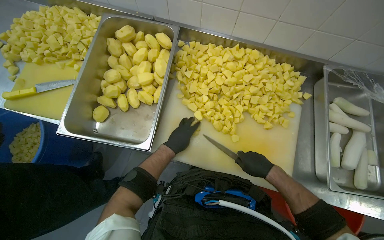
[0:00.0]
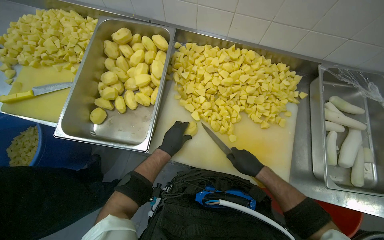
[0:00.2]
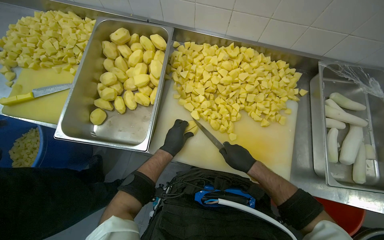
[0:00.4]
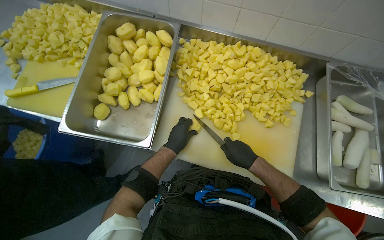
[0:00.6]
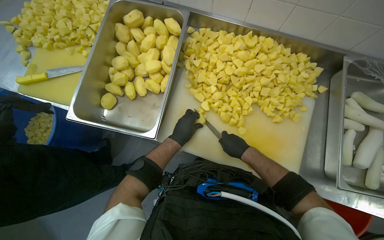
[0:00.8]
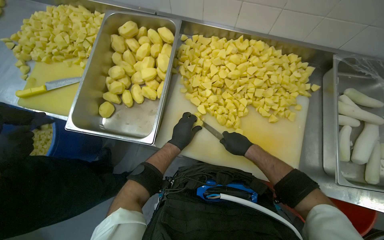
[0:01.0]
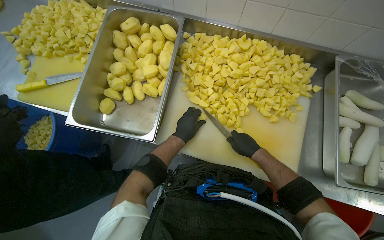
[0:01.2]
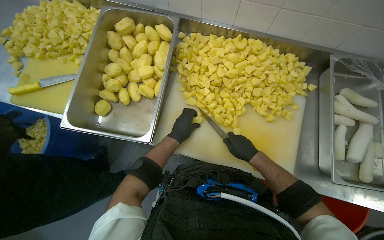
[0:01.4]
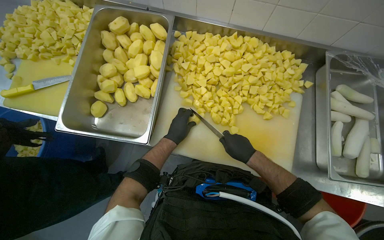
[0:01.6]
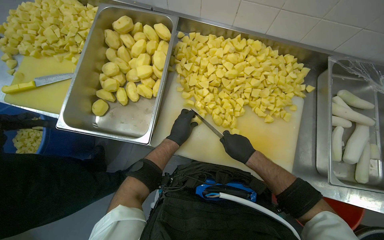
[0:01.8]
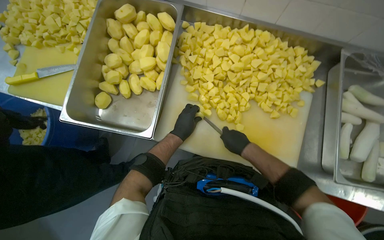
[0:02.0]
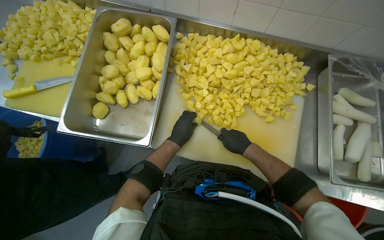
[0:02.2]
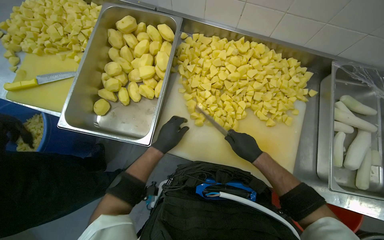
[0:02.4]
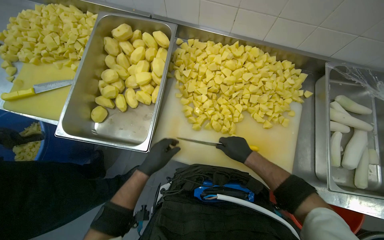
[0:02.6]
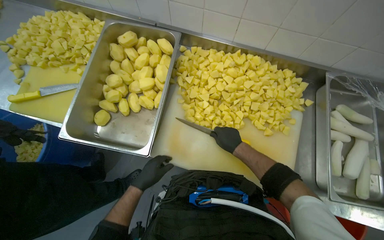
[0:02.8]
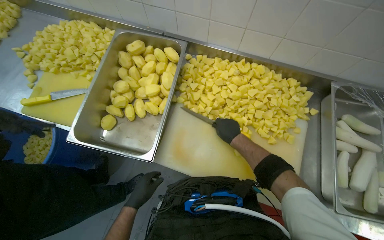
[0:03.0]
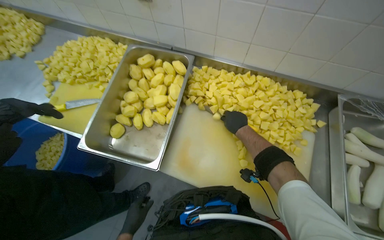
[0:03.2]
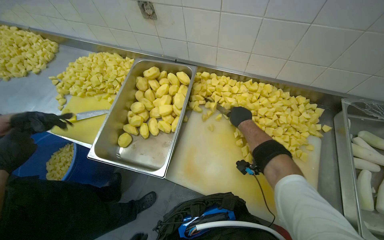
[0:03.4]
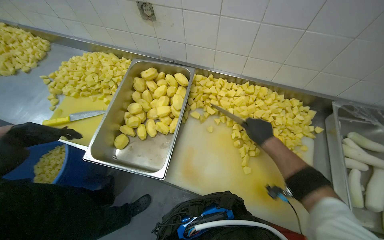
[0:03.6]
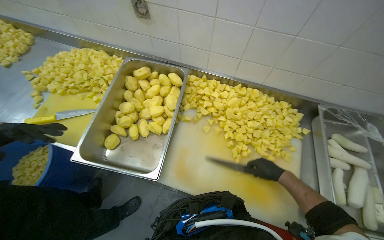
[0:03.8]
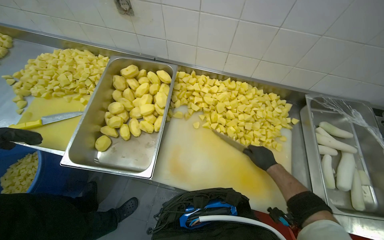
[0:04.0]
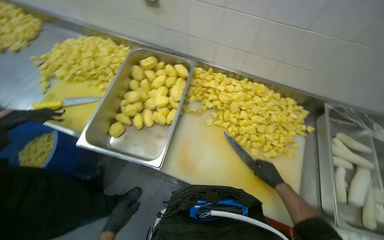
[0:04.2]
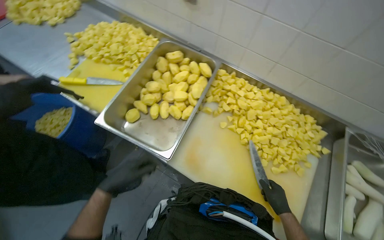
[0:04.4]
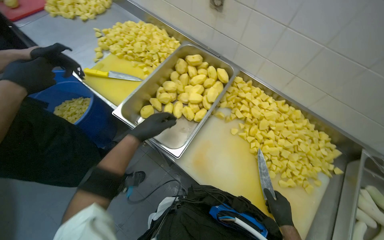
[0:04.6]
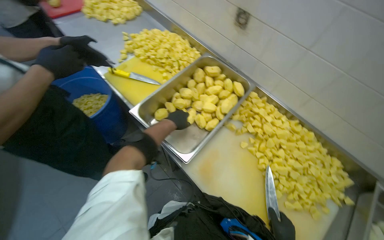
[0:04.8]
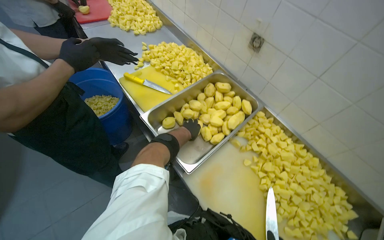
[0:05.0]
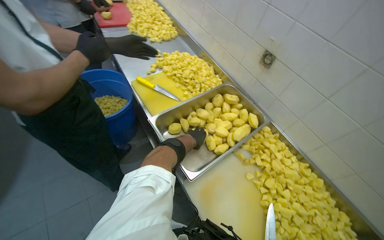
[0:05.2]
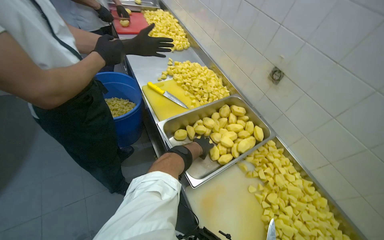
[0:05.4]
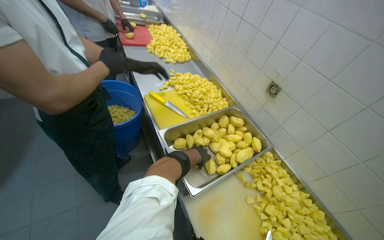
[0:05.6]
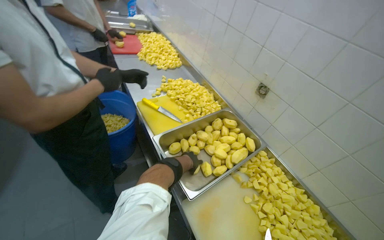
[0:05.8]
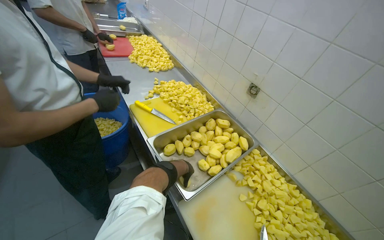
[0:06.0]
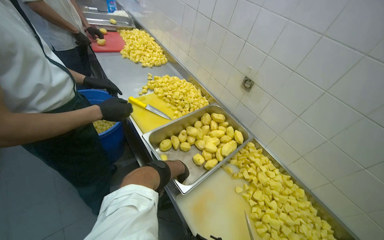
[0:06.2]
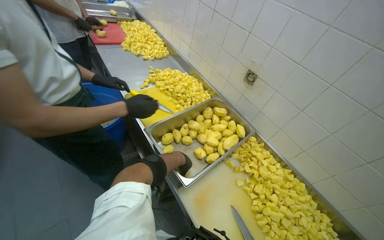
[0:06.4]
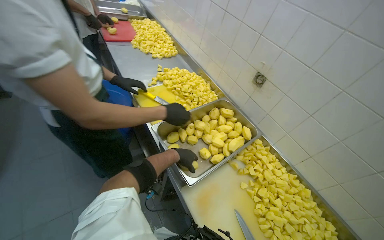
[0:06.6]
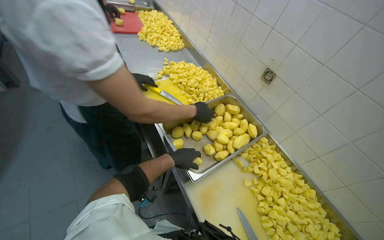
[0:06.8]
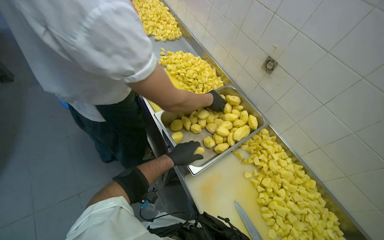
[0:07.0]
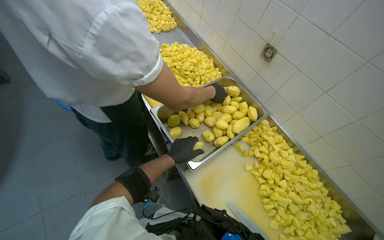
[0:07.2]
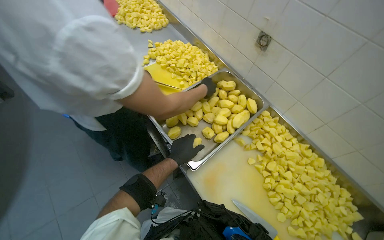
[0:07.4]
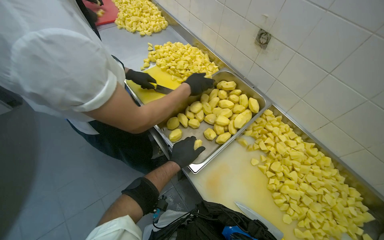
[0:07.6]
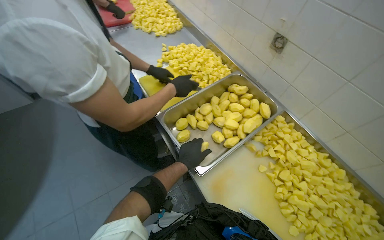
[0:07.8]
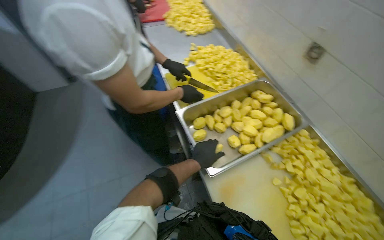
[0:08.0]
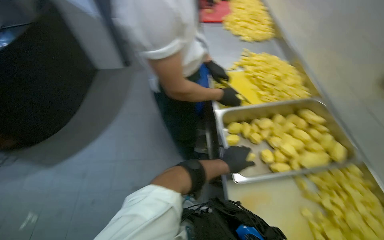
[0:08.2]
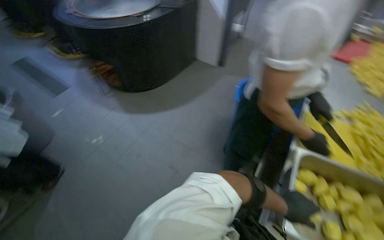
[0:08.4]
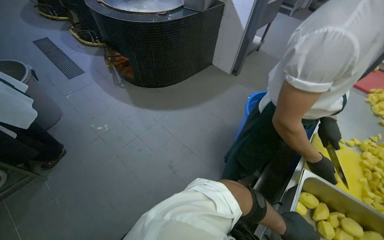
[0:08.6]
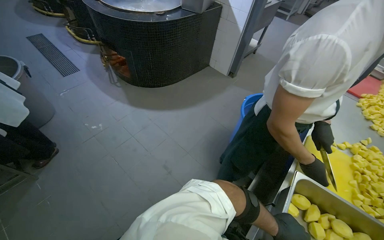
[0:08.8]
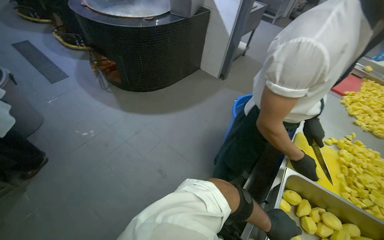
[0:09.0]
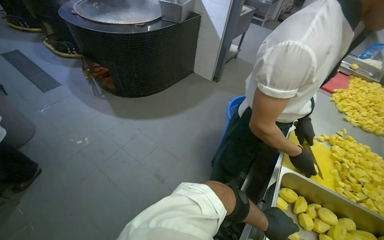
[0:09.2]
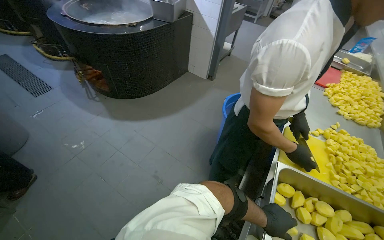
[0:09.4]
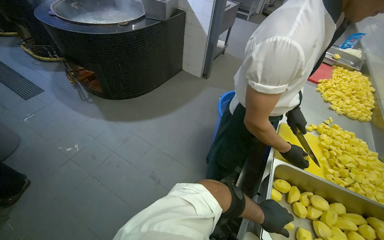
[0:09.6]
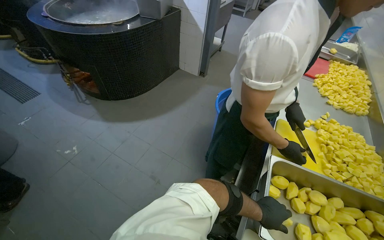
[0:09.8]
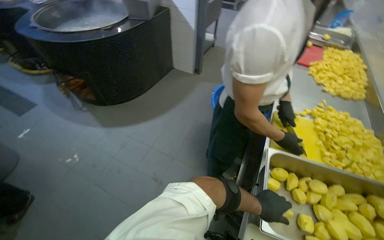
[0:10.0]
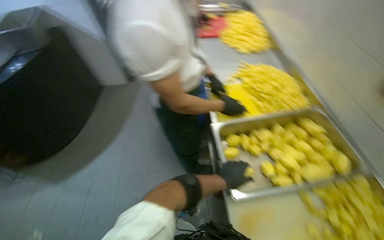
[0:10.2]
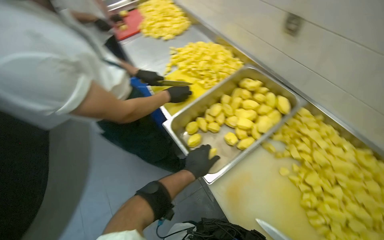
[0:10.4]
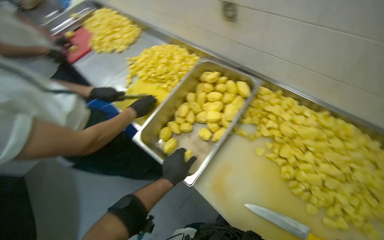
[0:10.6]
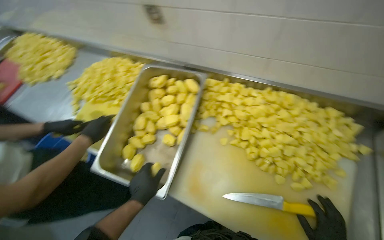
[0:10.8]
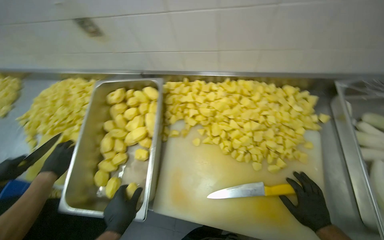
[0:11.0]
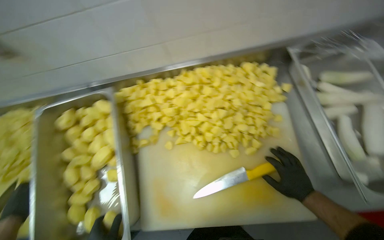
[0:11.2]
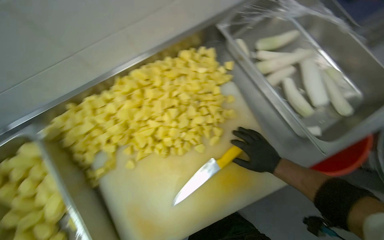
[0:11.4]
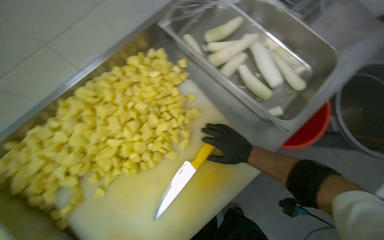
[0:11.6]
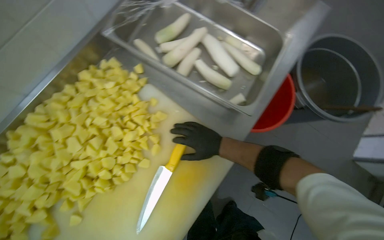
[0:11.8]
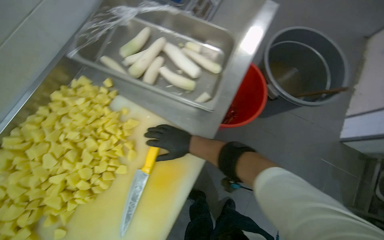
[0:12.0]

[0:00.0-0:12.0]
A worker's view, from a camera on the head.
Job: preparing food.
The whole recording: Chopping Potatoes. The worker uses a knife to chop peeled potatoes into smaller pieces on a cutting board.
0:01.6 to 0:03.0: The left hand travels down the picture and to the left by roughly 20 cm; the right hand goes some 15 cm up the picture.
0:03.0 to 0:04.4: The right hand moves down the picture and to the right, some 20 cm.
0:04.4 to 0:06.0: The wearer looks roughly 20 degrees further upward. Everything in view rotates approximately 30 degrees clockwise.
0:06.0 to 0:07.6: The wearer looks some 15 degrees further downward. The left hand shifts roughly 10 cm nearer to the camera.
0:07.6 to 0:09.0: The head rotates some 75 degrees to the left.
0:09.0 to 0:10.4: The wearer looks approximately 70 degrees further to the right.
0:10.4 to 0:12.0: The camera is carried roughly 50 cm. The head rotates some 120 degrees to the right.

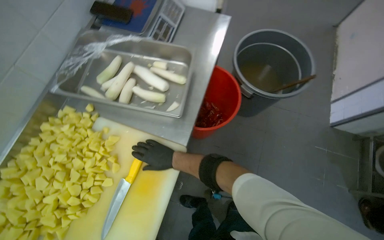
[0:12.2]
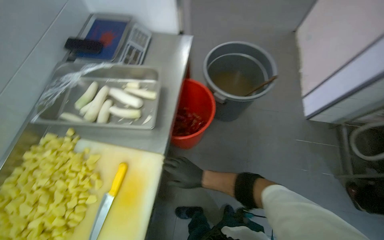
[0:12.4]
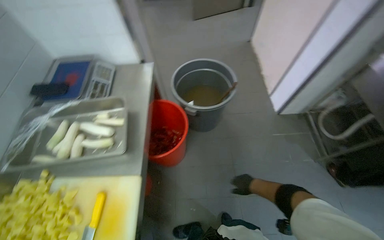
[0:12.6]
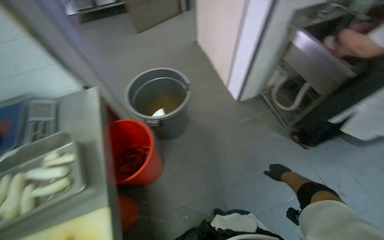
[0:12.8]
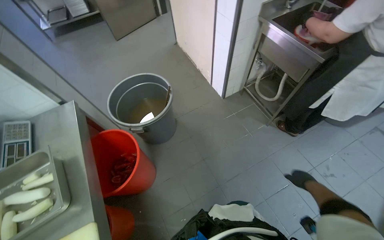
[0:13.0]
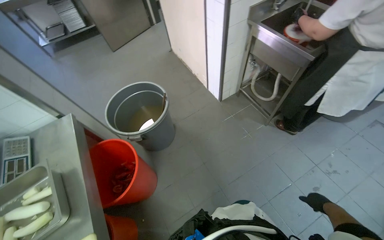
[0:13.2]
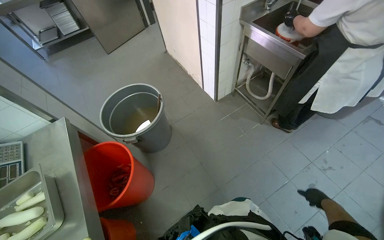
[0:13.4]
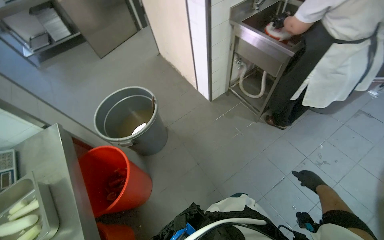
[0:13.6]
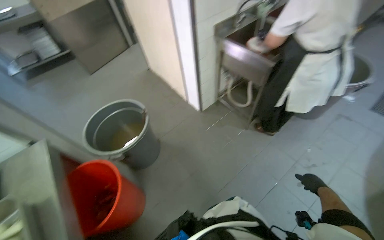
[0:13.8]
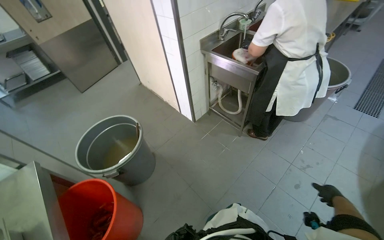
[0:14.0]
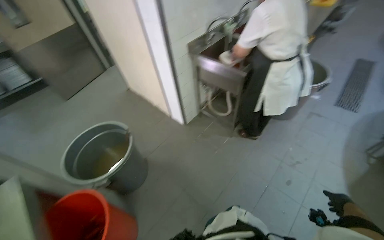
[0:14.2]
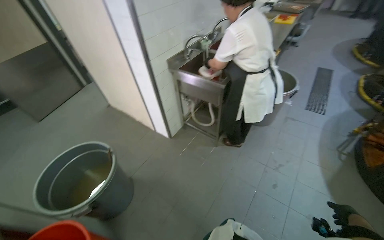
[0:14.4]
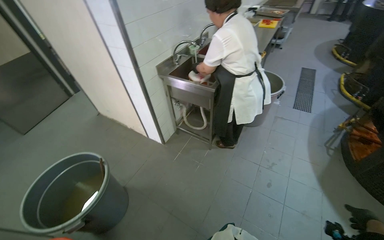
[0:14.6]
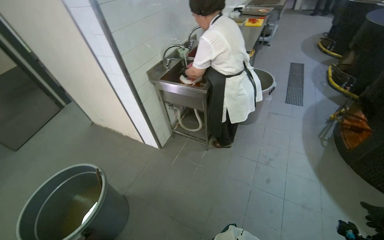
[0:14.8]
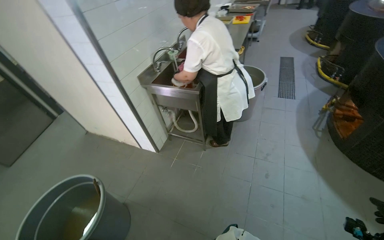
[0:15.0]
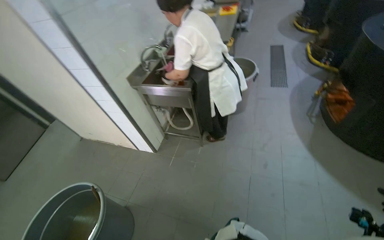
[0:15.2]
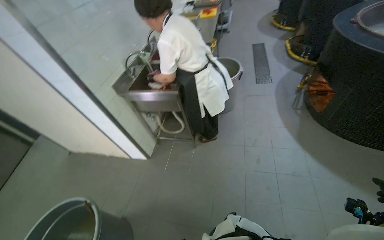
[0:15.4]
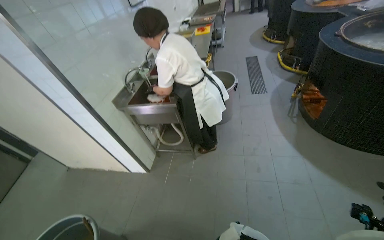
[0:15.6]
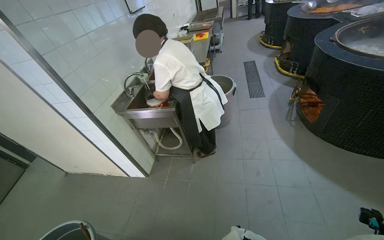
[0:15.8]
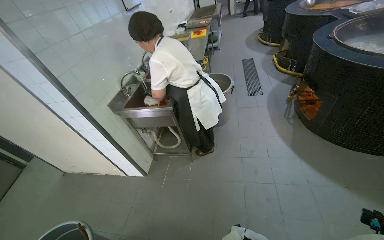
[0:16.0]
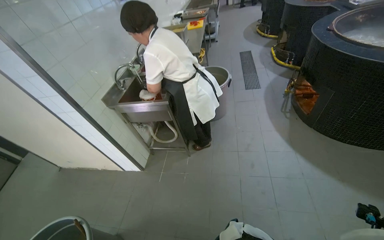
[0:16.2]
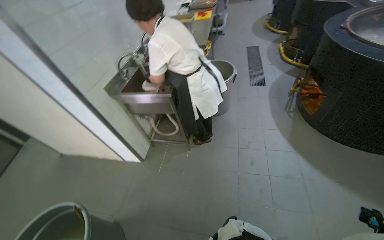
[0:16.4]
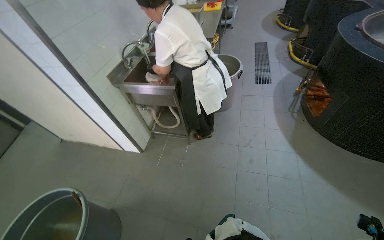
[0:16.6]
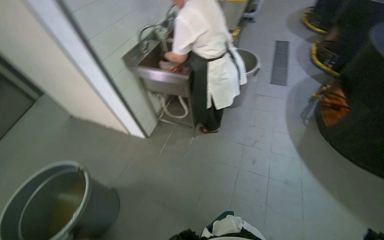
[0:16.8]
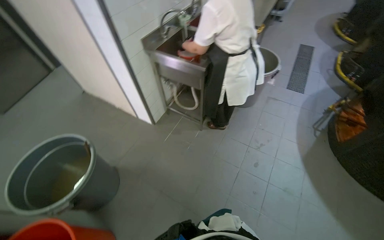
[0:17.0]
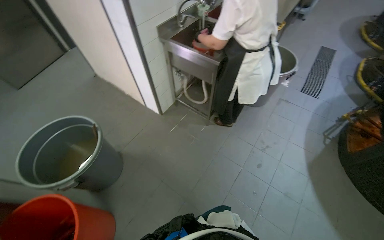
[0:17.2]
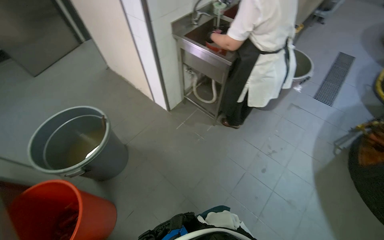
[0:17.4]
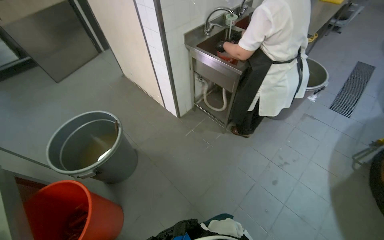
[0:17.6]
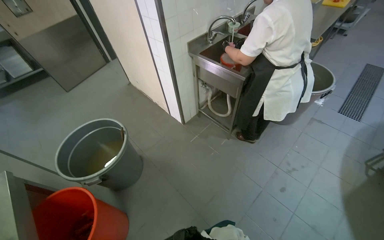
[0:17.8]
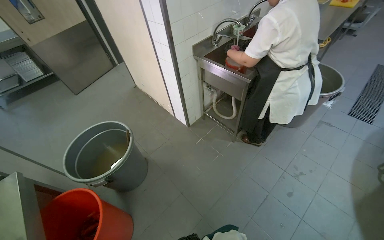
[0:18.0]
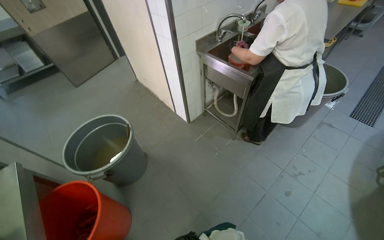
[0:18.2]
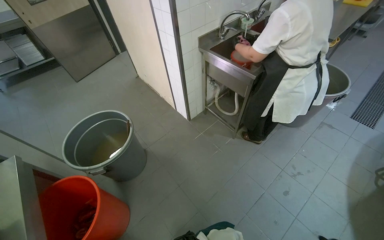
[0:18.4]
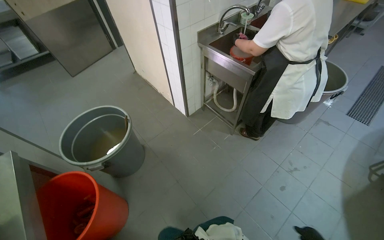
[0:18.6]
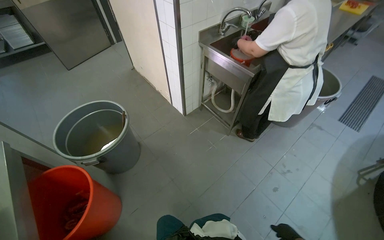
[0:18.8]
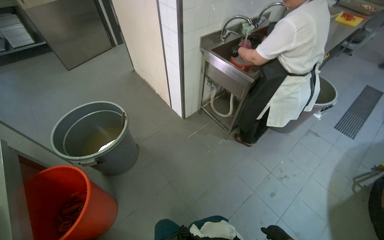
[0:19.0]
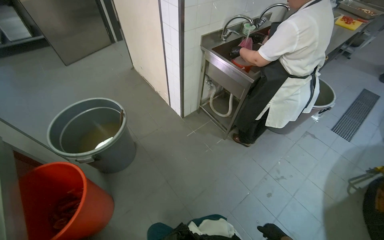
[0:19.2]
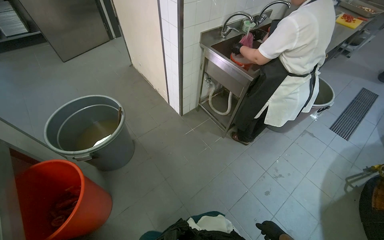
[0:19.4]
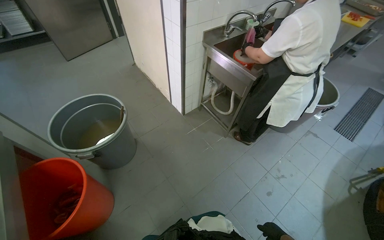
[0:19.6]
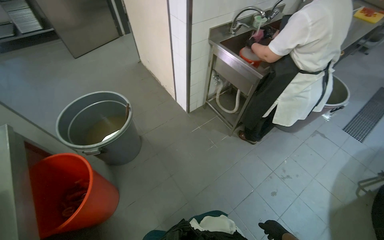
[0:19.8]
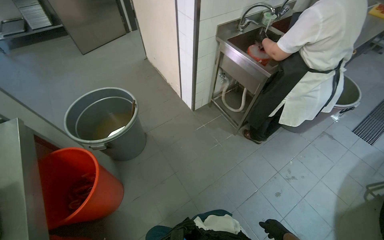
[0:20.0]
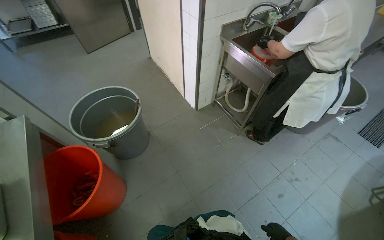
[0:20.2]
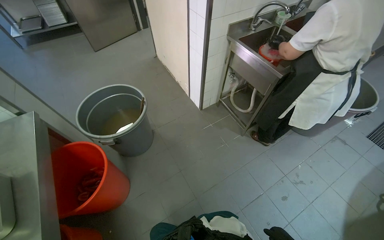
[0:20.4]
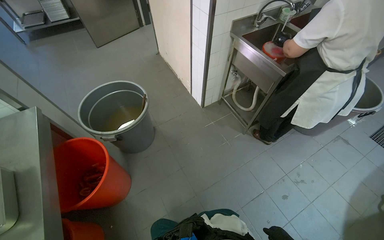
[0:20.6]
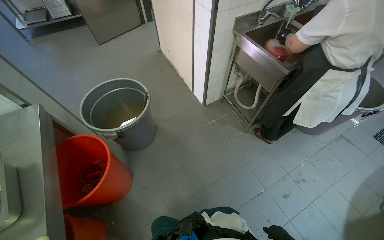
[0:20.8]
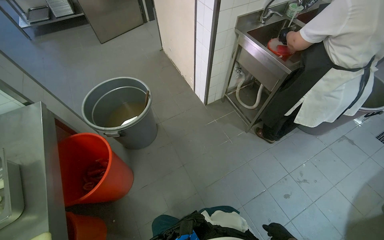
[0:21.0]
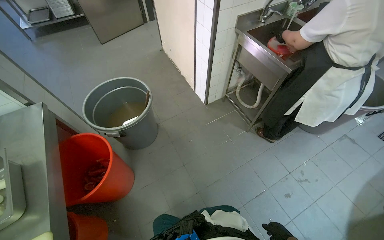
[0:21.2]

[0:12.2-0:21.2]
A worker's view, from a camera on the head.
Job: preparing food.
The whole recording: Chopping Potatoes. The worker uses a knife to chop peeled potatoes into smaller pieces on a cutting board.
0:12.2 to 0:13.8: The wearer moves roughly 50 cm. The wearer's head swings about 55 degrees to the right. The view tips upward by approximately 20 degrees.
0:13.8 to 0:15.2: The wearer's head swings approximately 35 degrees to the right.
0:16.6 to 0:18.2: The head rotates some 35 degrees to the left.
